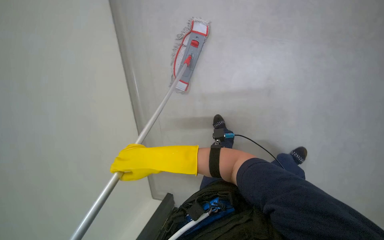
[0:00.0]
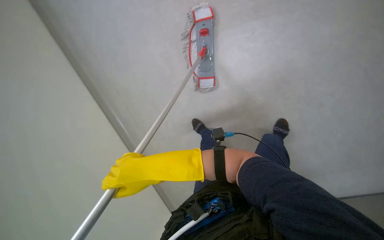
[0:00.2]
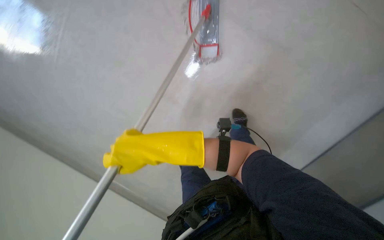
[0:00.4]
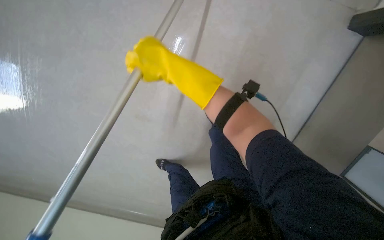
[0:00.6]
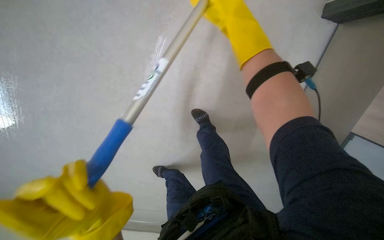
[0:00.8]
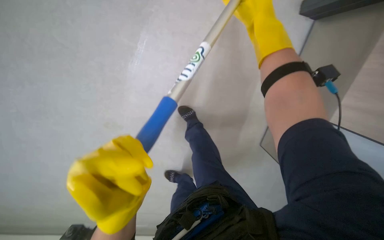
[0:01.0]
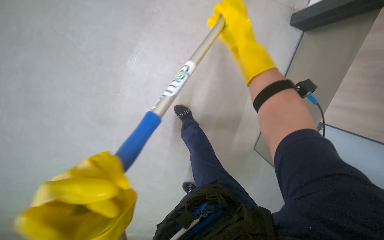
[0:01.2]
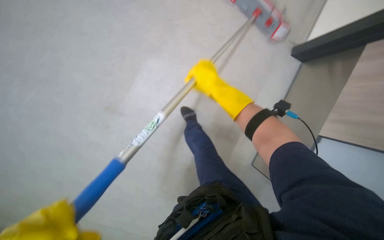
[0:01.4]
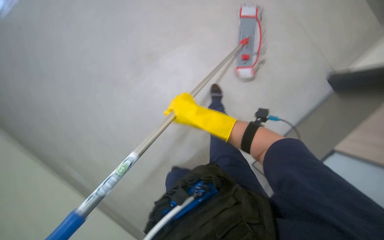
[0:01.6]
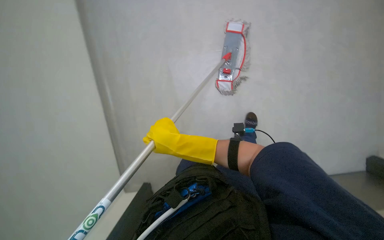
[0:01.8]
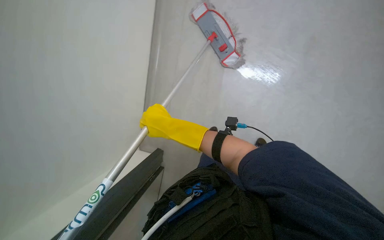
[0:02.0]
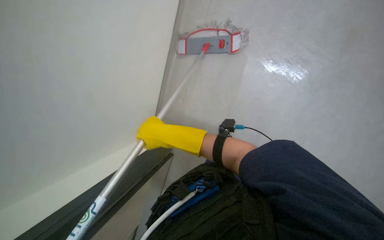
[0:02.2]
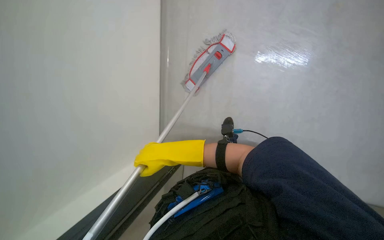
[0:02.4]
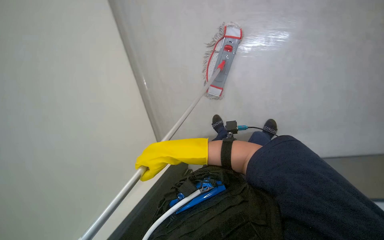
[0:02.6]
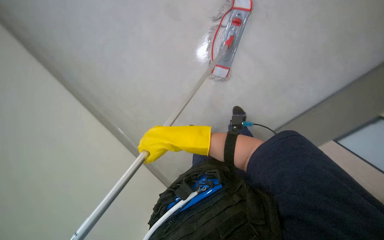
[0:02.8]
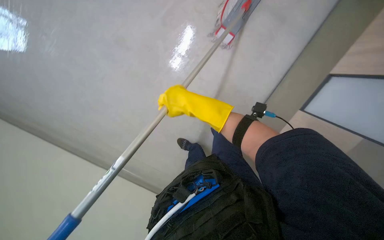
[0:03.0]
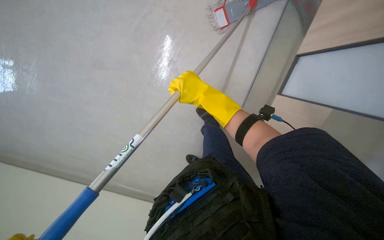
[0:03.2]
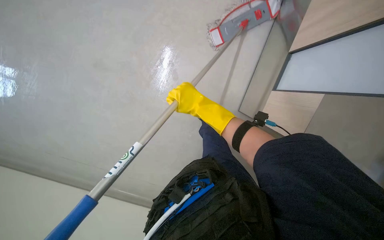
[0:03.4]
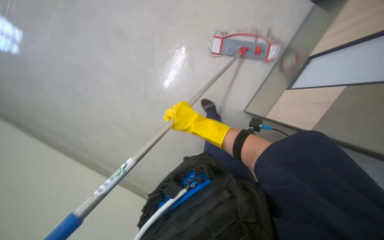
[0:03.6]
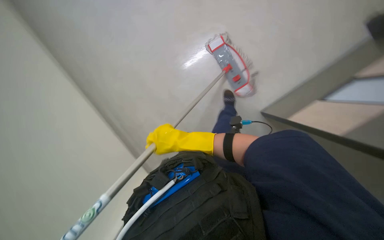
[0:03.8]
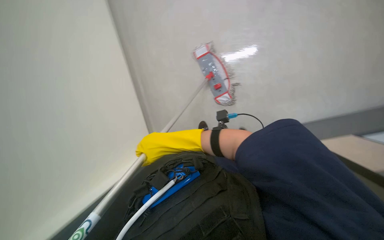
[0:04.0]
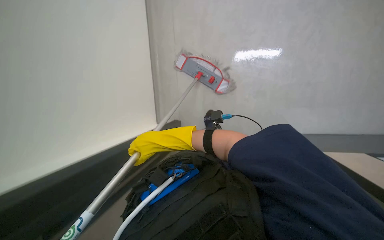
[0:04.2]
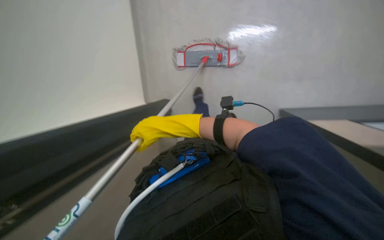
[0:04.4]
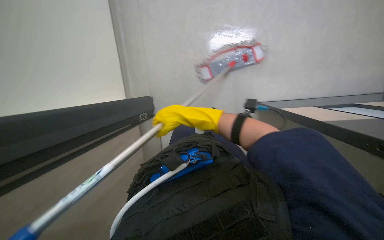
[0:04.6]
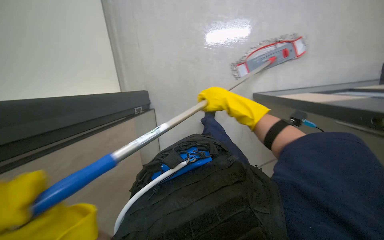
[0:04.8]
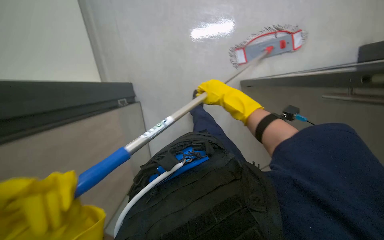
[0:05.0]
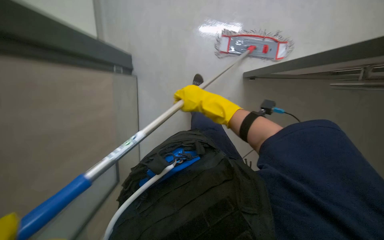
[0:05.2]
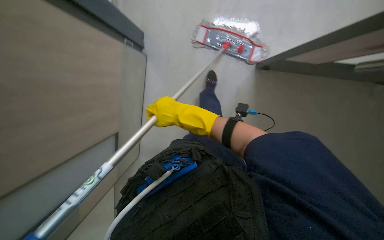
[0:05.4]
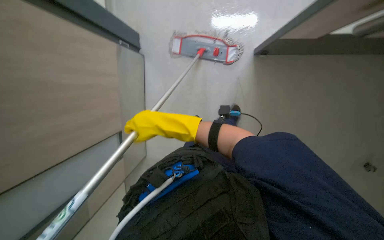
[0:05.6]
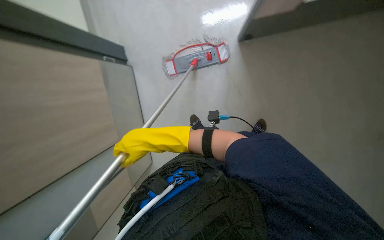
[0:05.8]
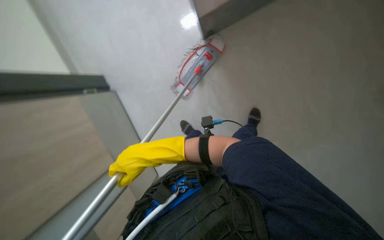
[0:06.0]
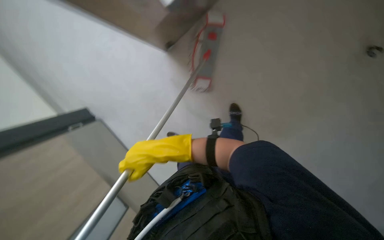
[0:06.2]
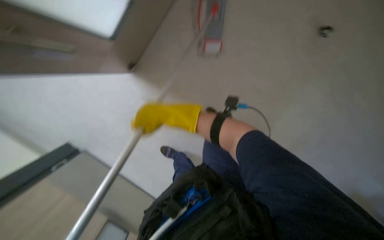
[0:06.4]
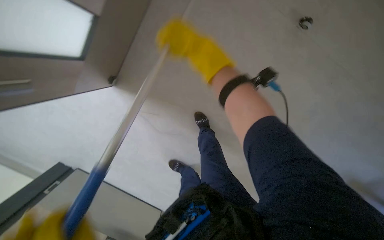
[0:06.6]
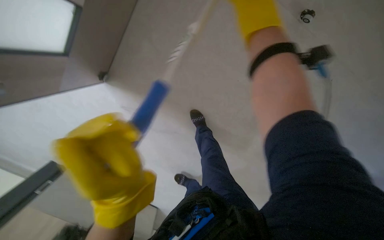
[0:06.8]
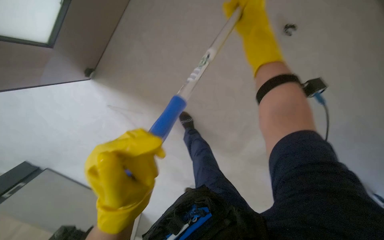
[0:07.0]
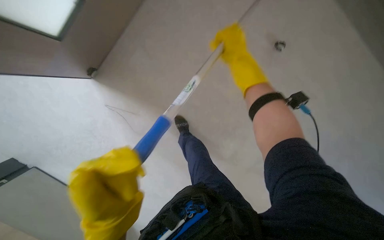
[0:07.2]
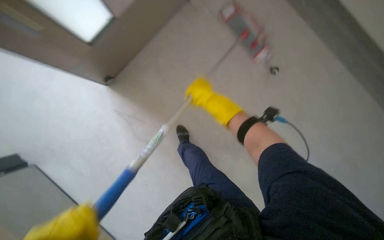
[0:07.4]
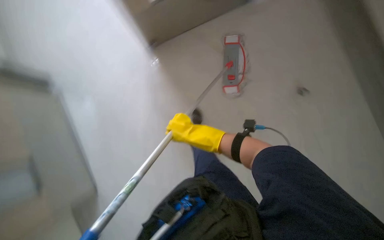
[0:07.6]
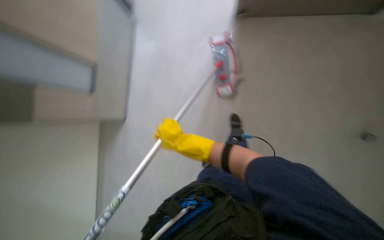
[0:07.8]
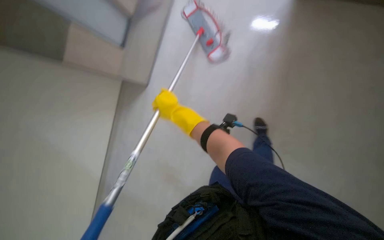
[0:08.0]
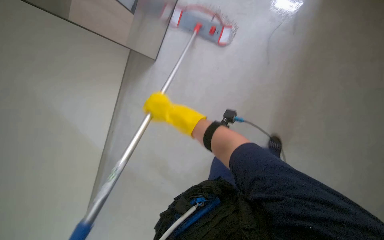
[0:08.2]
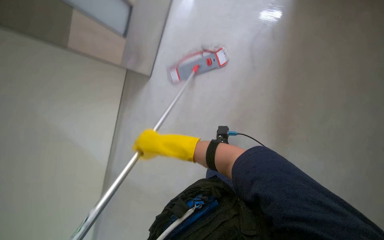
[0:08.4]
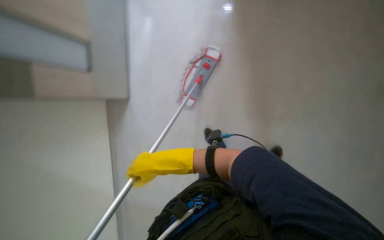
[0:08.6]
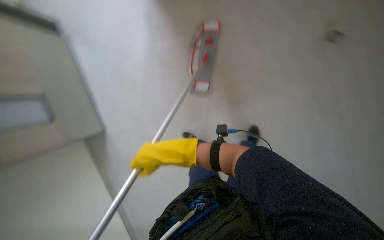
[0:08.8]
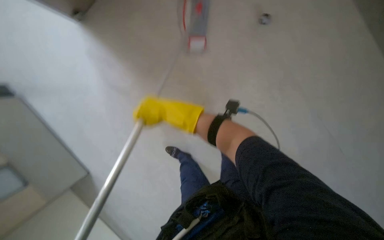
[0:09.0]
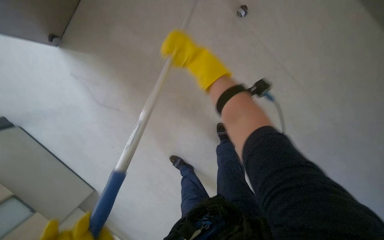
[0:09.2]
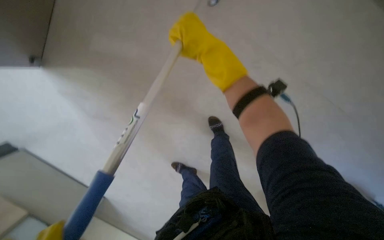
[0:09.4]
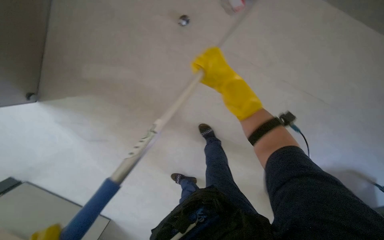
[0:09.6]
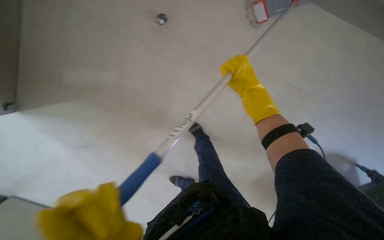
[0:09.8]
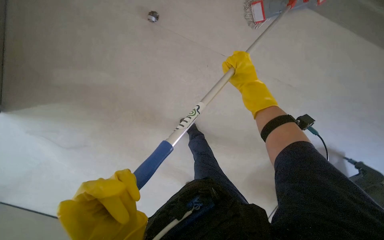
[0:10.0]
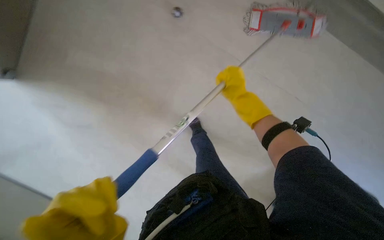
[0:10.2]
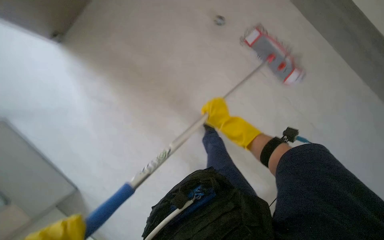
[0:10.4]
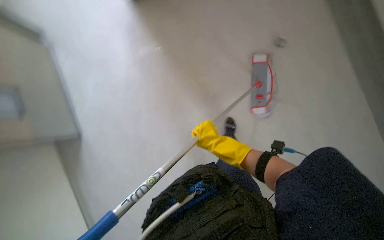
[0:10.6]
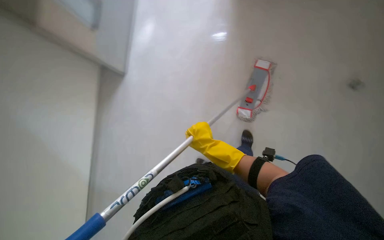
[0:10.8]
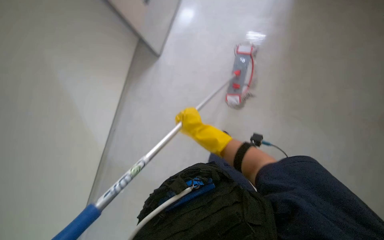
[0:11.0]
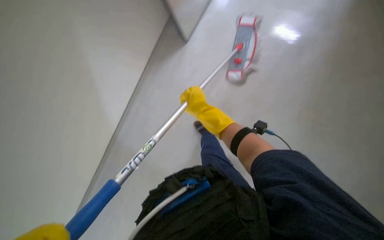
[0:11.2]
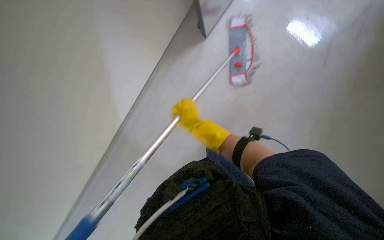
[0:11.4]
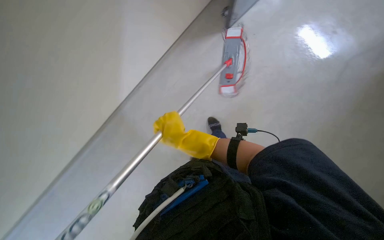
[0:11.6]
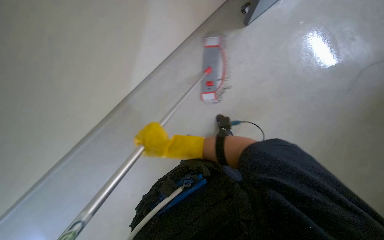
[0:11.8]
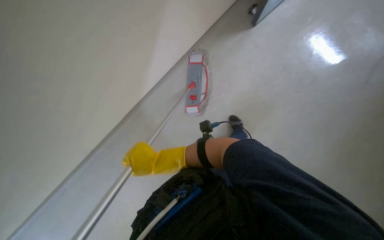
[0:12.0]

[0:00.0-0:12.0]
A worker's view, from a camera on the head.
Job: mopping floor.
The whole recording: Mopping floor. The worker mops the floor with a flat mop, periodically wringing it in the bucket.
0:00.0 to 0:01.6: The wearer looks approximately 15 degrees further downward. The right hand goes roughly 15 cm up the picture and to the right.
0:01.6 to 0:03.0: The view tips downward by approximately 15 degrees. The right hand heads nearer to the camera, covering some 10 cm, and reaches approximately 15 cm down the picture, then returns.
0:03.0 to 0:04.4: The camera is carried approximately 50 cm. The camera sweeps to the right, by some 30 degrees. The view tilts approximately 15 degrees upward.
0:06.0 to 0:07.6: The right hand reaches roughly 30 cm up the picture, then returns.
0:07.6 to 0:09.0: The head turns to the right by some 35 degrees. The view tips upward by approximately 10 degrees.
0:09.0 to 0:10.4: The wearer looks about 15 degrees further upward. The right hand goes about 30 cm to the right and nearer to the camera.
0:10.4 to 0:12.0: The view pans to the right by approximately 20 degrees. The right hand moves down the picture and to the left, approximately 20 cm.

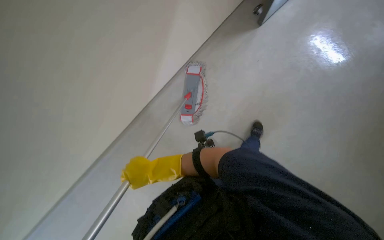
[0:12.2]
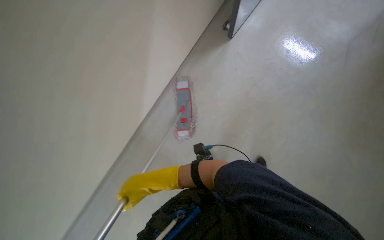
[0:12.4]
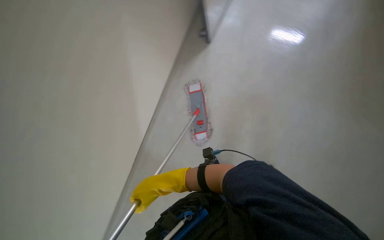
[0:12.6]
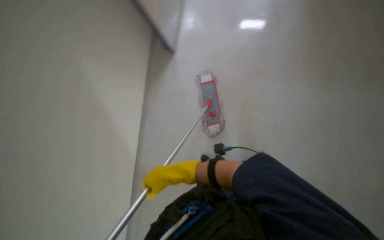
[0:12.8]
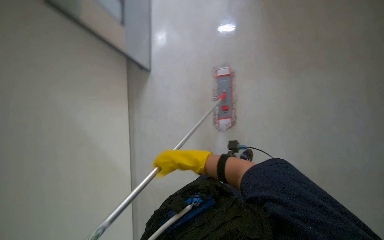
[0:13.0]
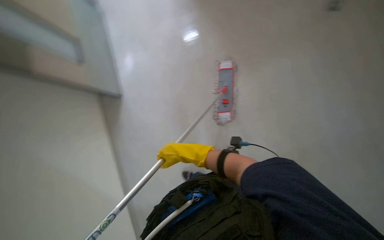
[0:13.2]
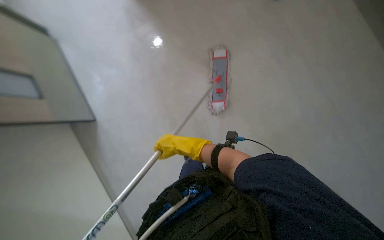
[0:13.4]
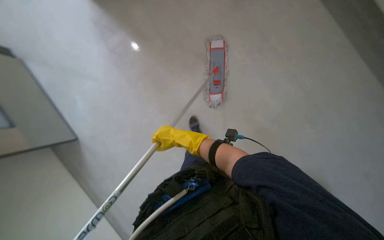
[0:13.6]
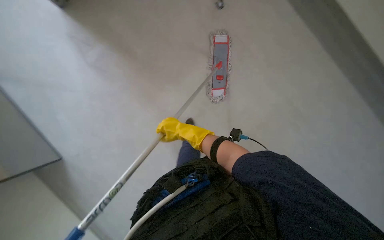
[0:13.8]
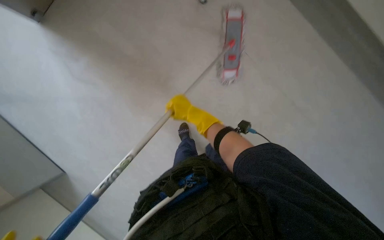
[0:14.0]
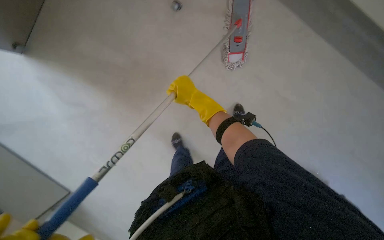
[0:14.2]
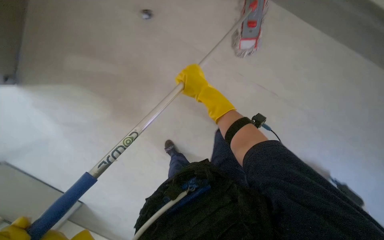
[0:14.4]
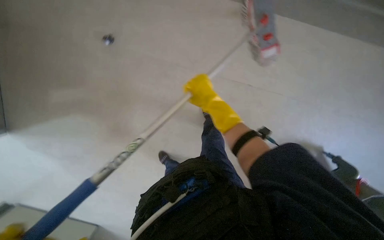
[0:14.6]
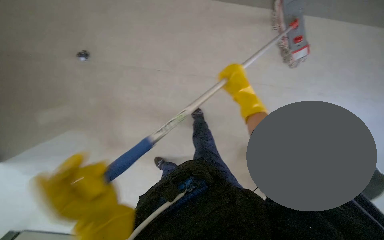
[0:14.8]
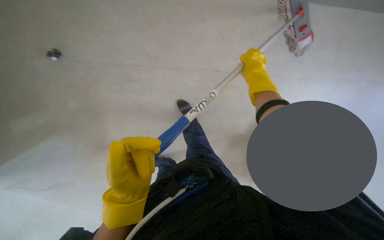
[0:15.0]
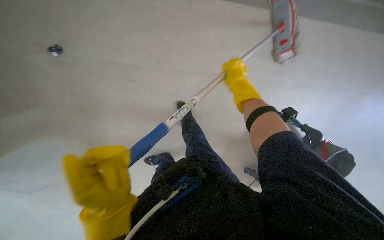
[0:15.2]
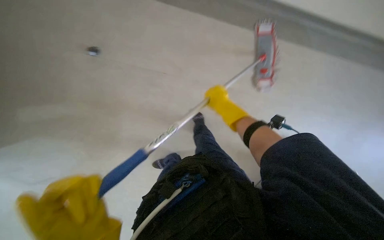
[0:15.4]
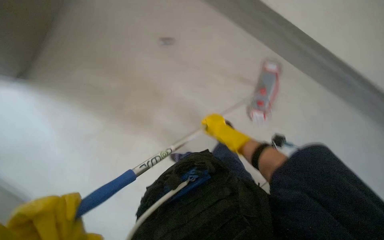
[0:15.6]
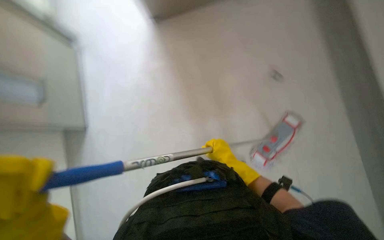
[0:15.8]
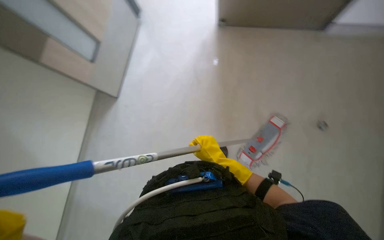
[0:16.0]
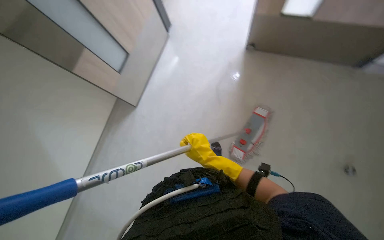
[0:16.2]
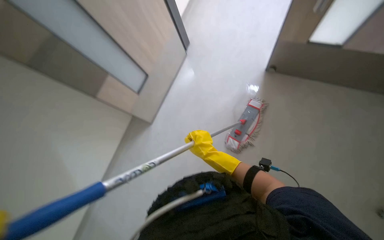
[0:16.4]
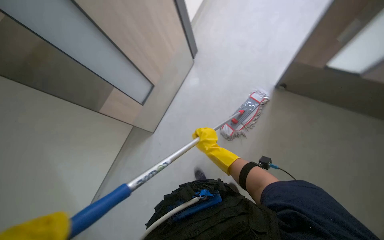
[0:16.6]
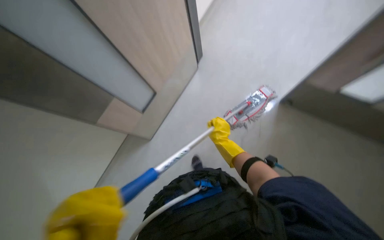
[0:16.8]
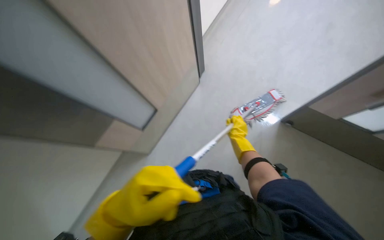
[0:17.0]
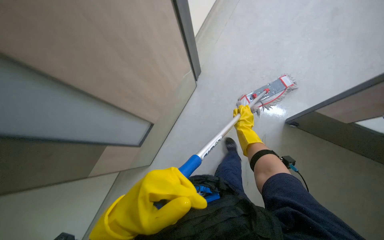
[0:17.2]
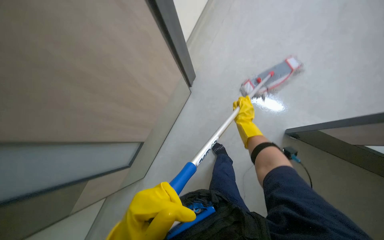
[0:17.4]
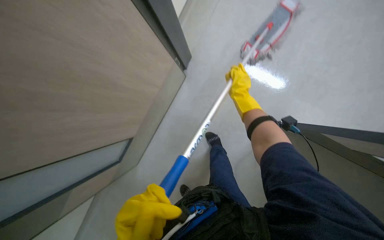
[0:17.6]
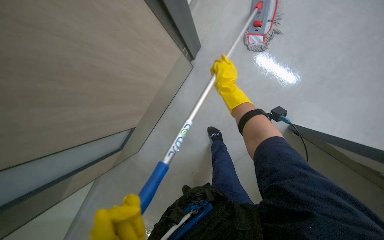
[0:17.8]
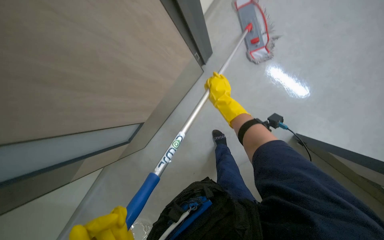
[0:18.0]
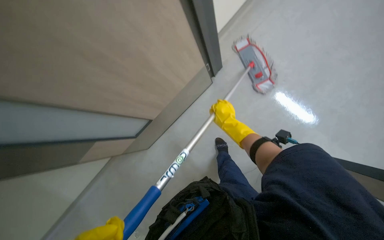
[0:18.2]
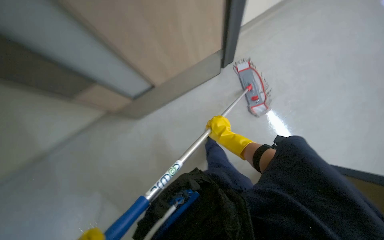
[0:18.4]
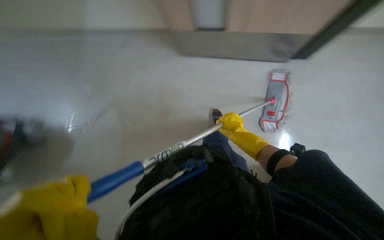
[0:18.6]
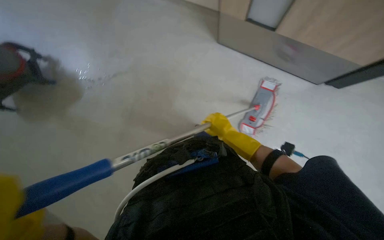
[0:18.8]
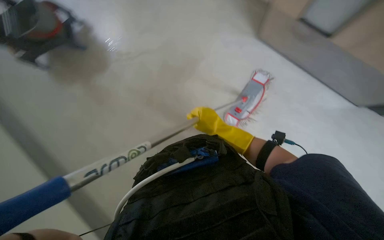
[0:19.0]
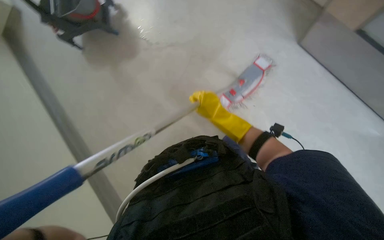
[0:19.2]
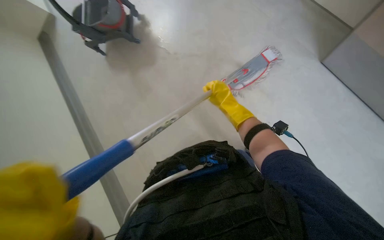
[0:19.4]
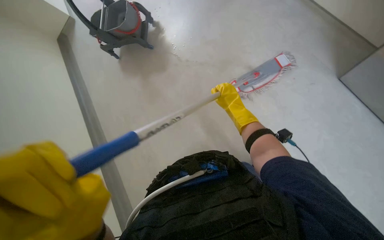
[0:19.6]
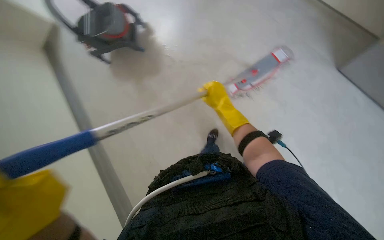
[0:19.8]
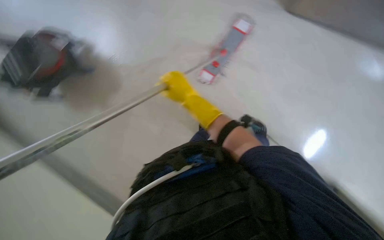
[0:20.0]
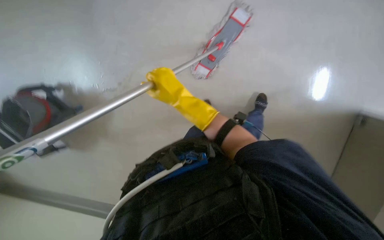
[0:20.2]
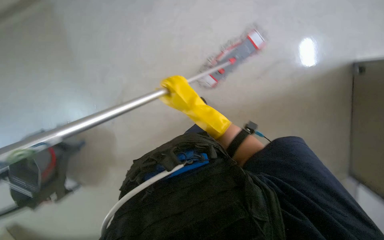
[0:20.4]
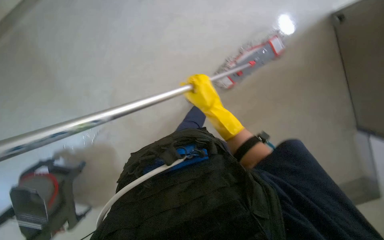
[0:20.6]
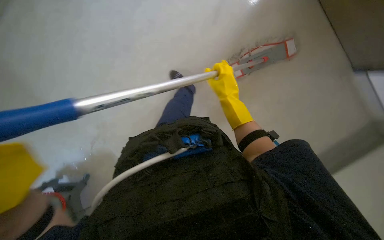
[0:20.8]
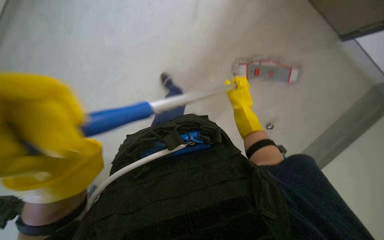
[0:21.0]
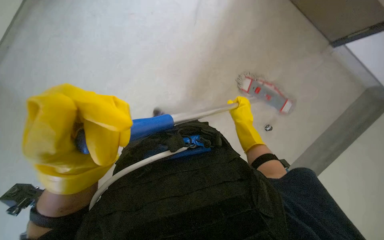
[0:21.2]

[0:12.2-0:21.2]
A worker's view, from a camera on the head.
Job: mopping floor.
The whole recording: Mopping floor. The worker mops the floor with a flat mop, periodically wringing it in the bucket.
0:16.6 to 0:18.2: The camera pitches upward, by roughly 15 degrees. The right hand travels up the picture by approximately 10 cm.
0:18.2 to 0:19.8: The scene turns roughly 25 degrees clockwise in the picture.
0:19.8 to 0:21.2: The right hand travels farther from the camera and to the right by some 20 cm.
